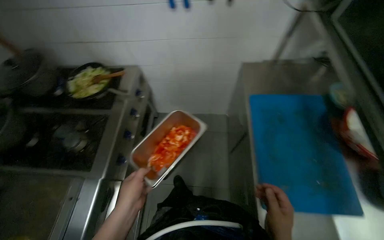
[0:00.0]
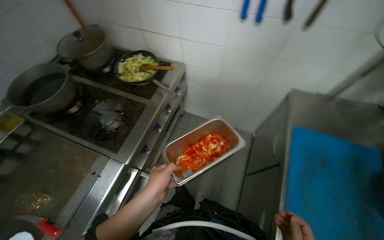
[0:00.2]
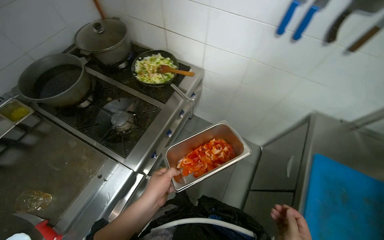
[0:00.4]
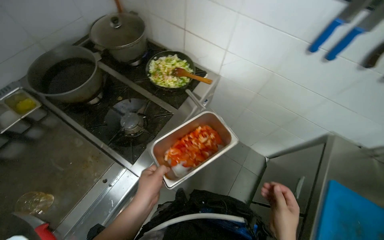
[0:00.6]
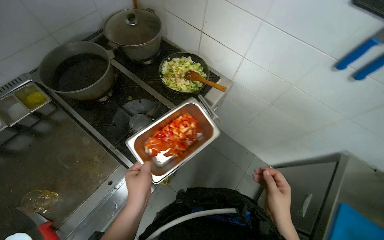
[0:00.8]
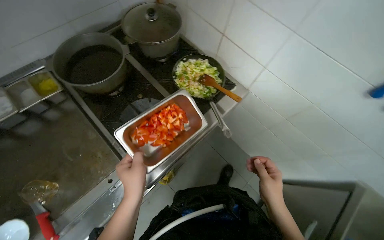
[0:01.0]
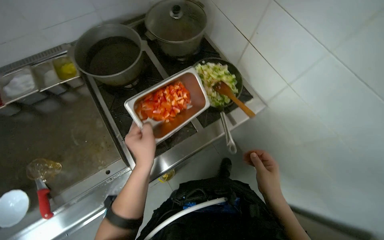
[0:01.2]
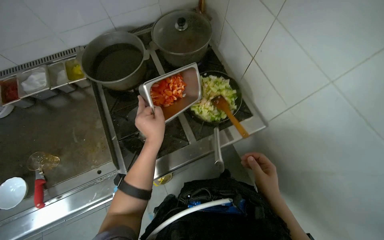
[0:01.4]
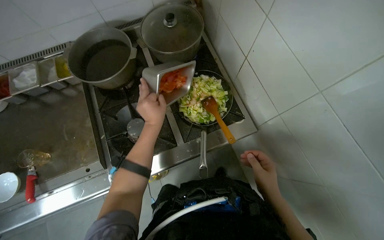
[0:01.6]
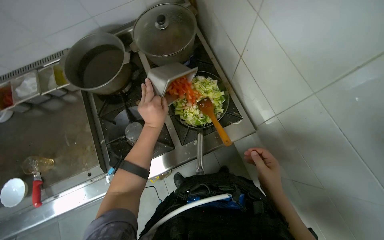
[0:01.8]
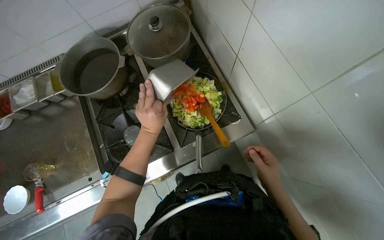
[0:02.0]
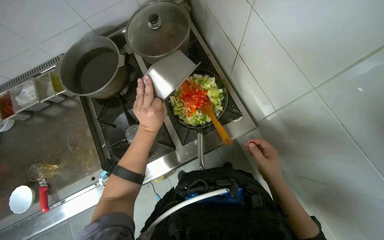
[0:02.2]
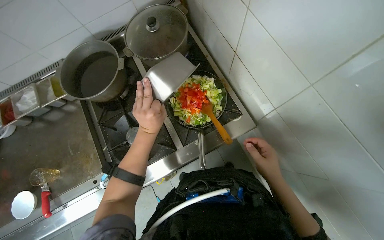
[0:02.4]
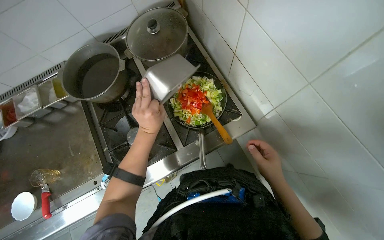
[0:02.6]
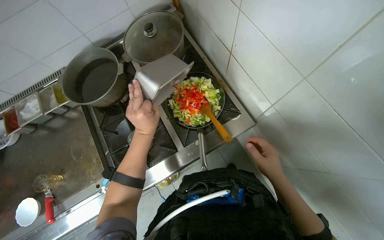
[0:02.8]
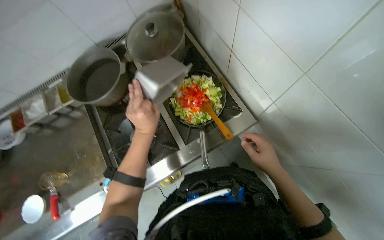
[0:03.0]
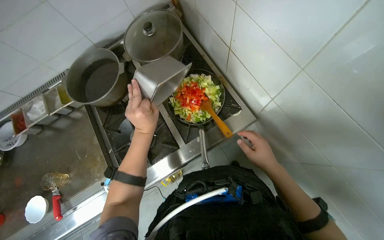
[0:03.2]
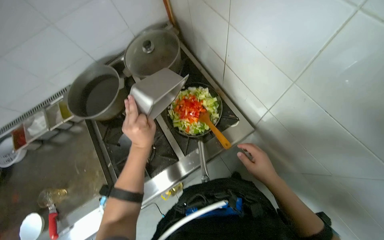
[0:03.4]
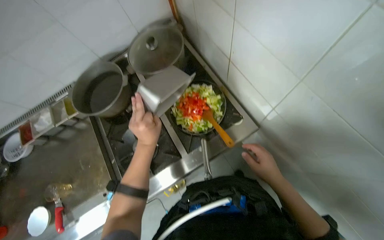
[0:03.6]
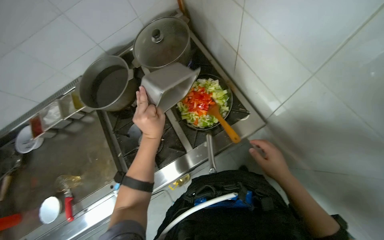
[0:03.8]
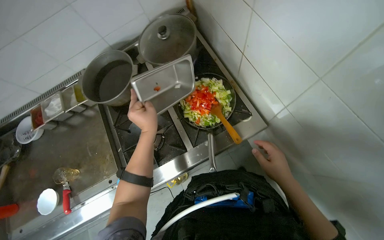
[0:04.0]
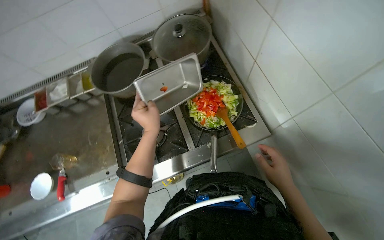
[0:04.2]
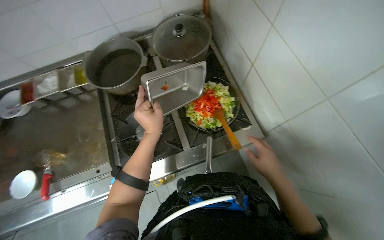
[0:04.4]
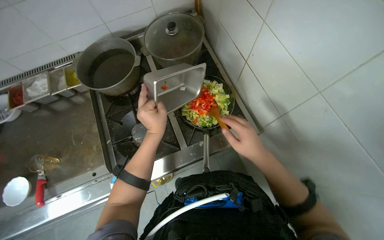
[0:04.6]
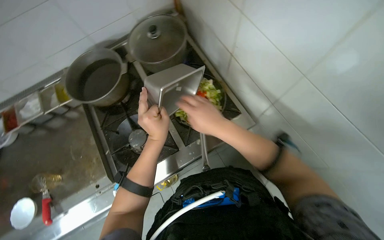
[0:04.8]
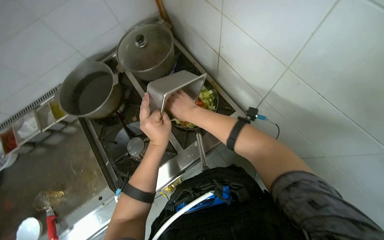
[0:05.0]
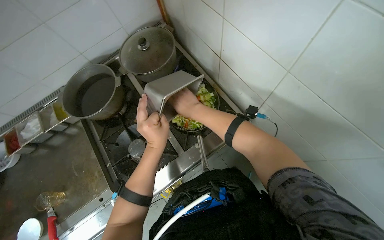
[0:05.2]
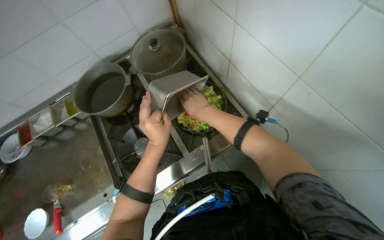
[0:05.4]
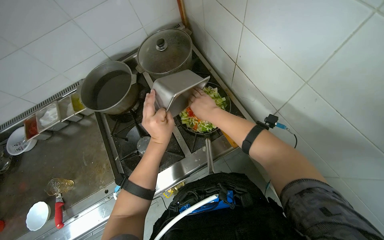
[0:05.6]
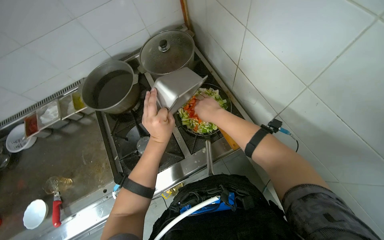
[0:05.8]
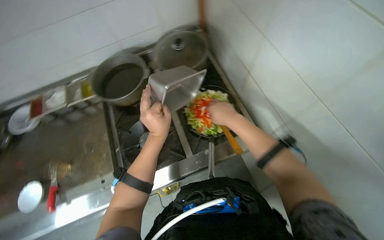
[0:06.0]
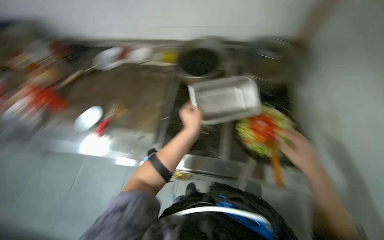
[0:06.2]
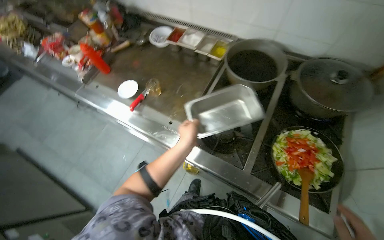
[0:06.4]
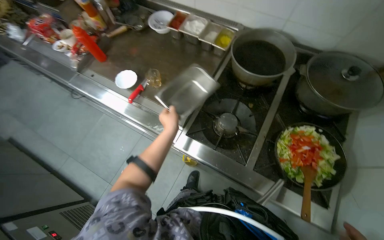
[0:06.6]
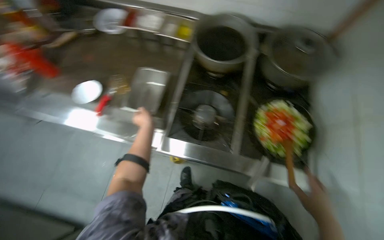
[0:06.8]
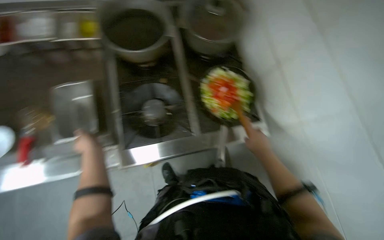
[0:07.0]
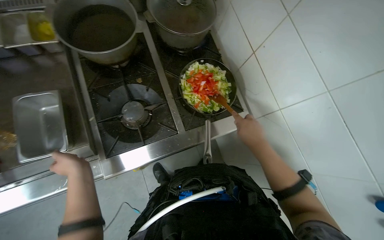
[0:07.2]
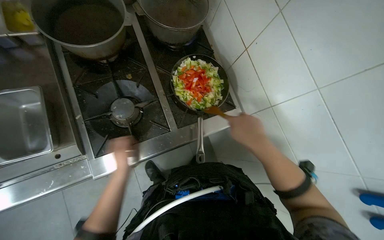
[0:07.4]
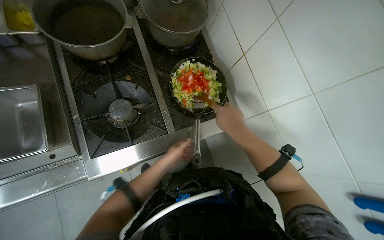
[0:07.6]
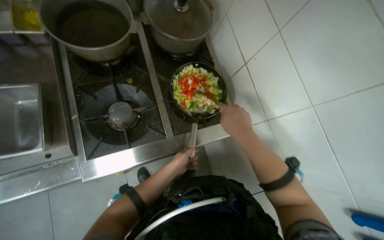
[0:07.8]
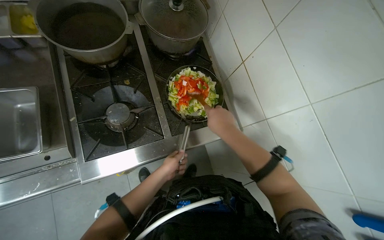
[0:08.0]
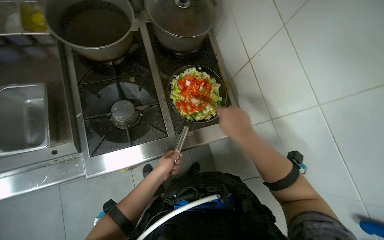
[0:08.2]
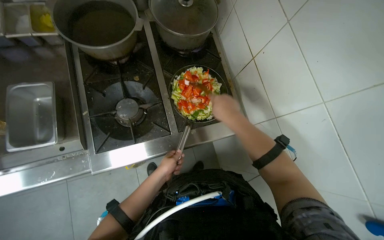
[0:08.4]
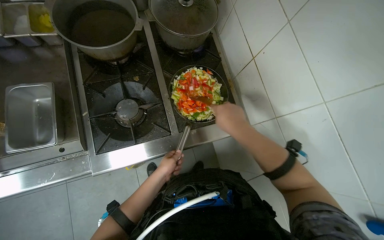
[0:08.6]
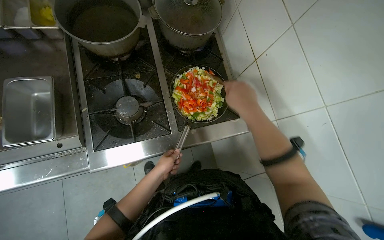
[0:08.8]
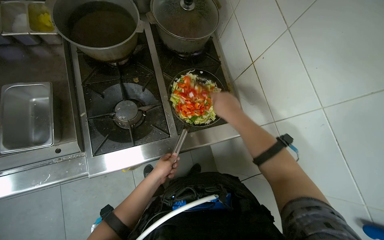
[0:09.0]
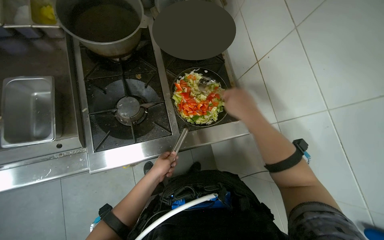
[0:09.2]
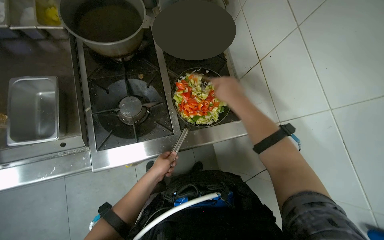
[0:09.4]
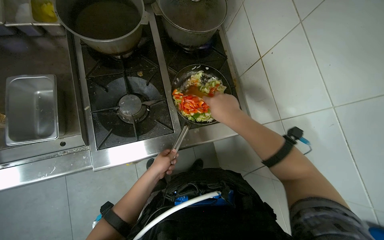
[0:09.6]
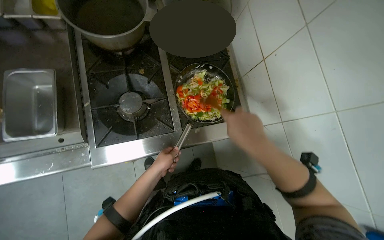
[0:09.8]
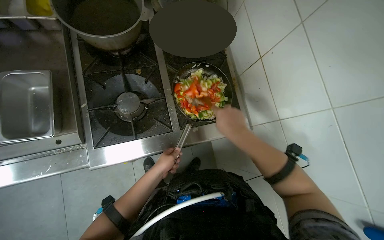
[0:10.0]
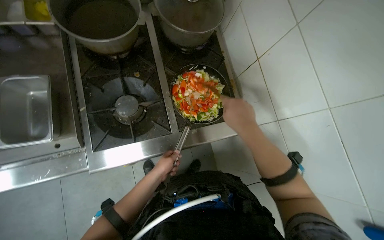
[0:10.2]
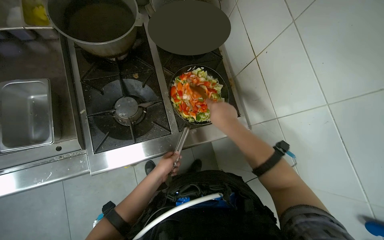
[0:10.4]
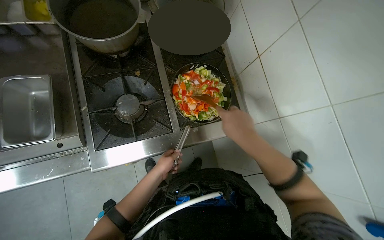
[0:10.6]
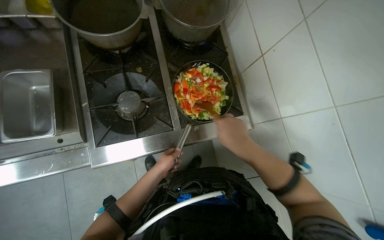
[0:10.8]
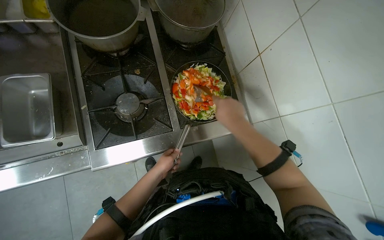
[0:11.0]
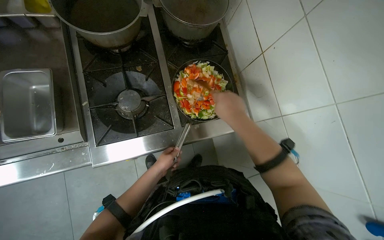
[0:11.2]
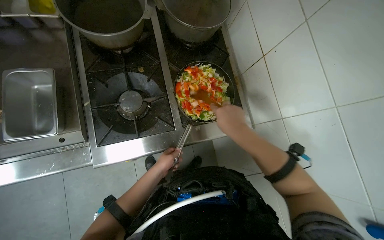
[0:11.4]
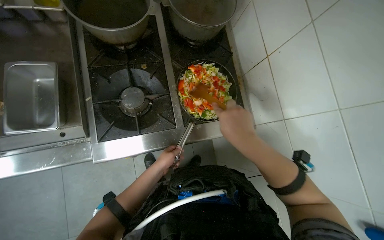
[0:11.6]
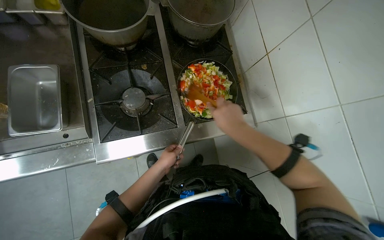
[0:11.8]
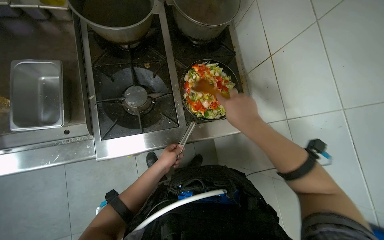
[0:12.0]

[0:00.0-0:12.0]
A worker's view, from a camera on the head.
Job: cooking food.
The whole recording: Saut. The worker adds the chopped red peppers to the pan with the other vegetables and stirs them together.
0:00.0 to 0:01.6: The camera is carried roughly 70 cm. The wearer looks about 65 degrees further to the left.
0:01.6 to 0:03.0: The hands work in one place, with small movements.
0:03.0 to 0:04.4: The hands make small movements and keep their place.
0:04.4 to 0:06.0: The right hand goes about 20 cm up the picture and to the left.
0:06.0 to 0:07.6: The wearer looks about 15 degrees further downward.
0:10.4 to 0:12.0: The hands are busy where they are.

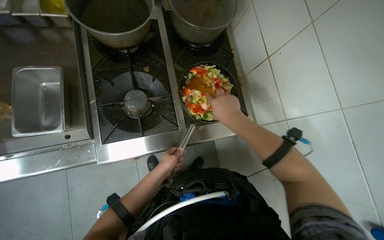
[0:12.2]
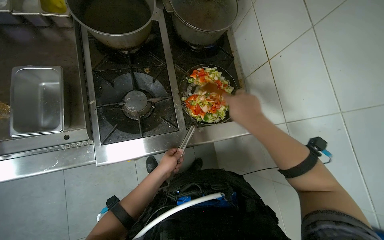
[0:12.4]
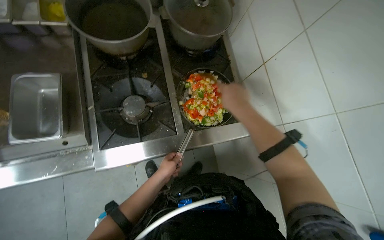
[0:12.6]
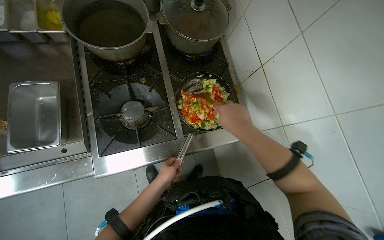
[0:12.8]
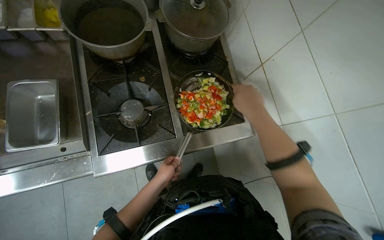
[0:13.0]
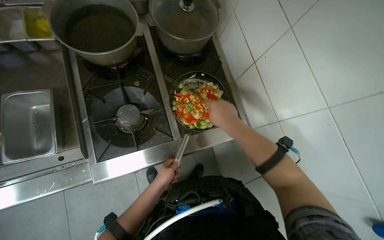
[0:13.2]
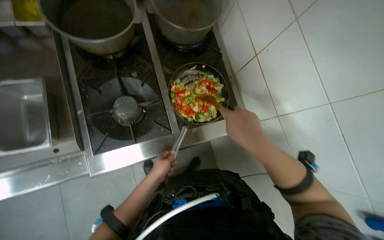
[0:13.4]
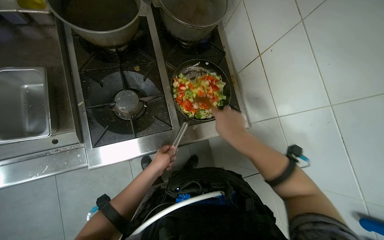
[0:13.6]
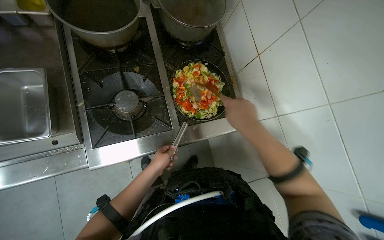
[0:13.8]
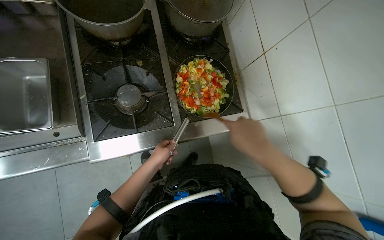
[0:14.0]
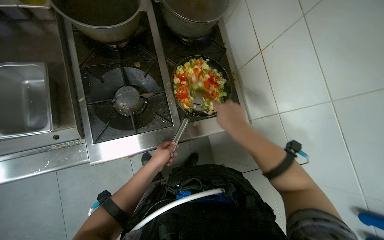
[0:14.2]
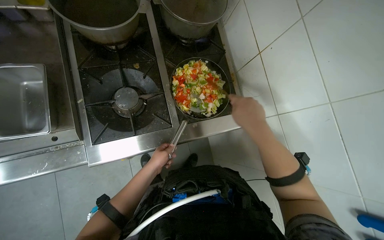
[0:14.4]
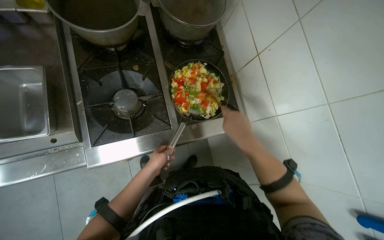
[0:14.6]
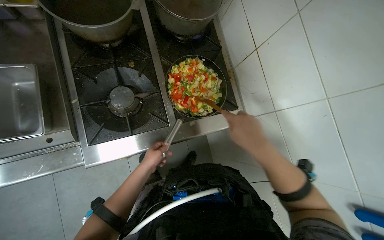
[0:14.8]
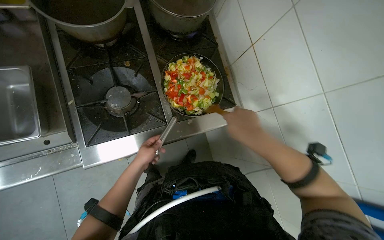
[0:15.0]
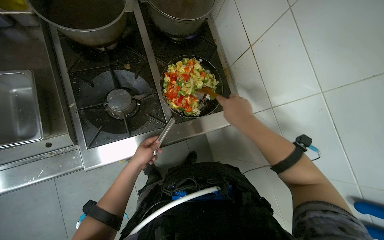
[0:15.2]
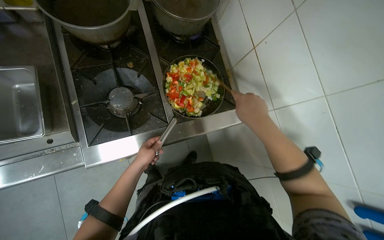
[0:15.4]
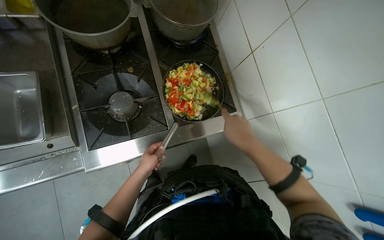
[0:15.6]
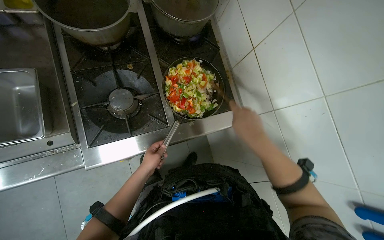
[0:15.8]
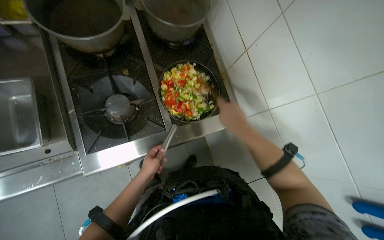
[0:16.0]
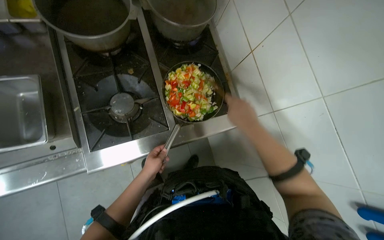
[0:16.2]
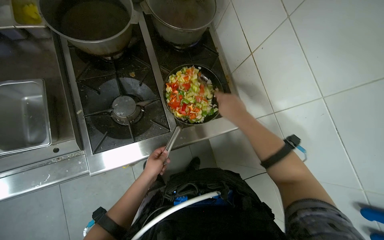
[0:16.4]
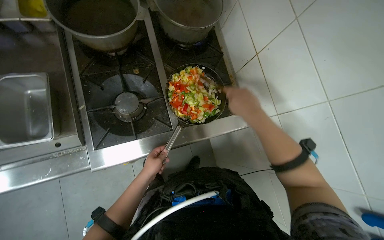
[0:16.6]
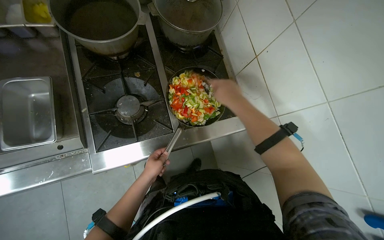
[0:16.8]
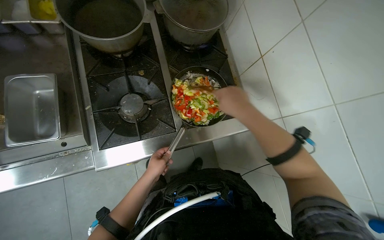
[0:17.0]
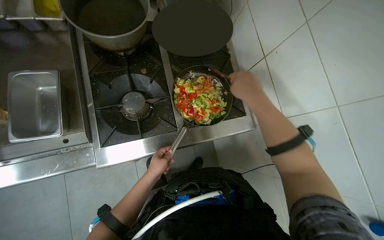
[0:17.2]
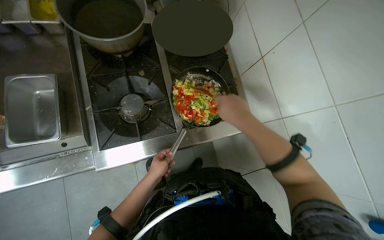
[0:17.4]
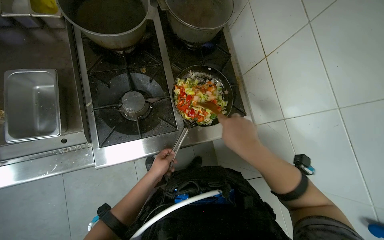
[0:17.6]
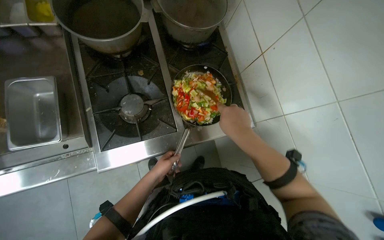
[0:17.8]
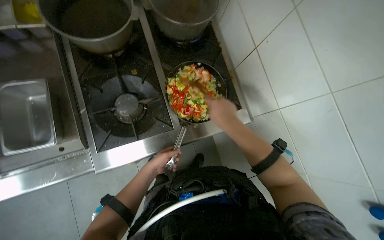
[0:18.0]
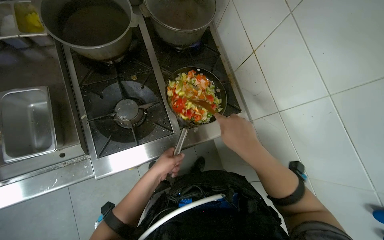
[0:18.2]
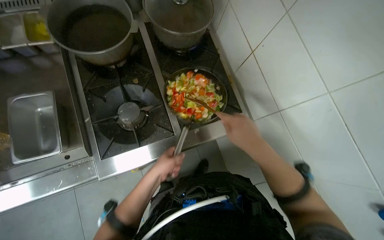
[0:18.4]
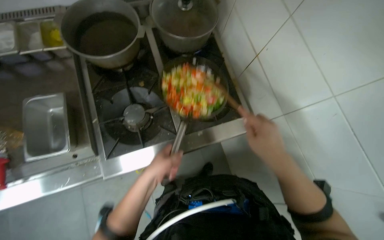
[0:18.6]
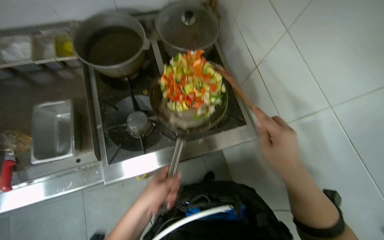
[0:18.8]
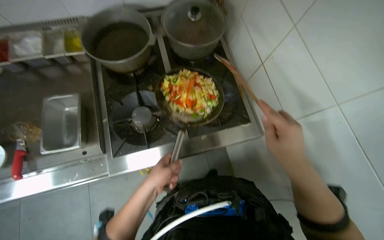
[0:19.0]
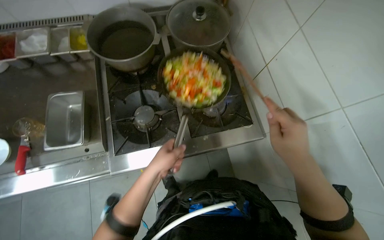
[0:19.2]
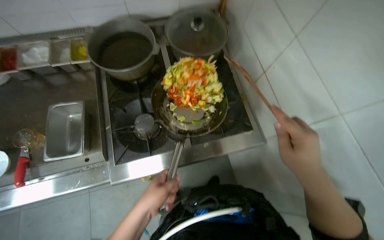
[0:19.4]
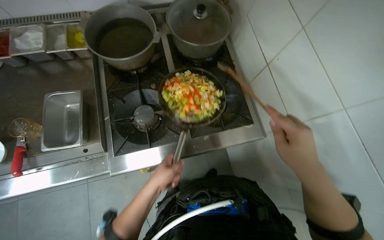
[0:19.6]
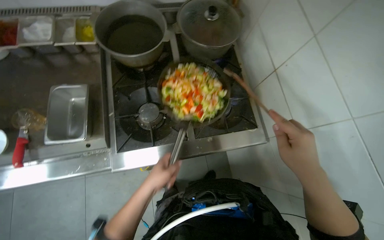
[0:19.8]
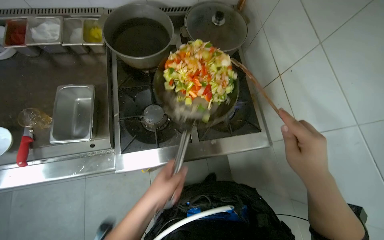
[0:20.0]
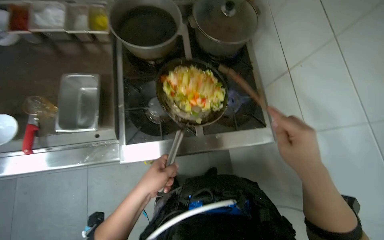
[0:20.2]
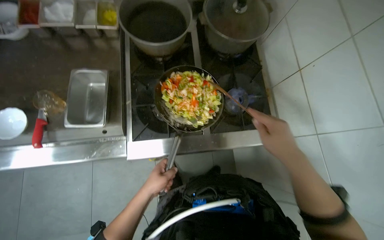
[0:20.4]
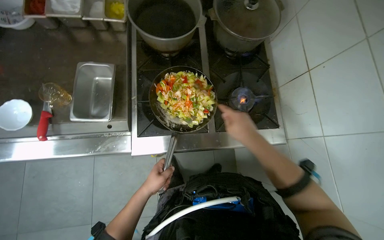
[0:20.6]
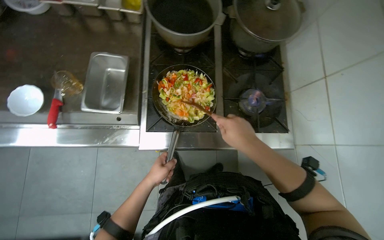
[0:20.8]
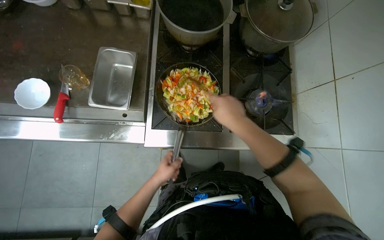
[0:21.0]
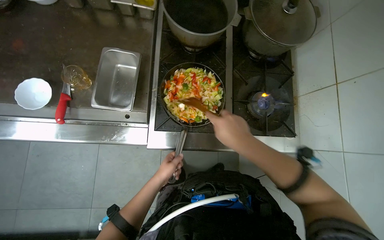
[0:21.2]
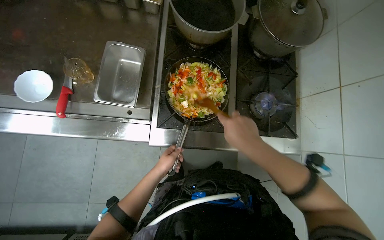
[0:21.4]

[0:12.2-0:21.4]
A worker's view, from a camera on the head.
Job: cooking food.
The whole recording: Saut. The worker adds the chopped red peppers to the pan with the other vegetables and stirs them together.
0:12.2 to 0:13.8: The hands stay close to where they were, moving slightly.
0:13.8 to 0:16.8: The hands are busy where they are.
0:16.8 to 0:18.4: The right hand moves down the picture, roughly 10 cm. Meanwhile the left hand shifts roughly 10 cm nearer to the camera.
0:18.4 to 0:19.8: The right hand moves to the right, about 10 cm.
0:19.8 to 0:21.4: The right hand moves to the left, about 35 cm. The left hand goes roughly 20 cm farther from the camera.